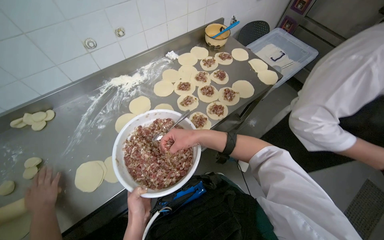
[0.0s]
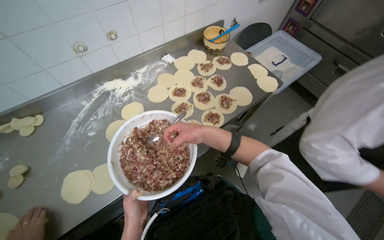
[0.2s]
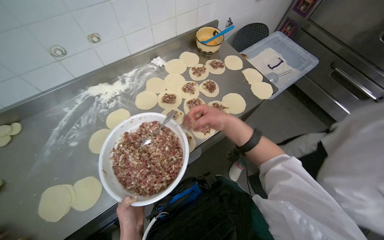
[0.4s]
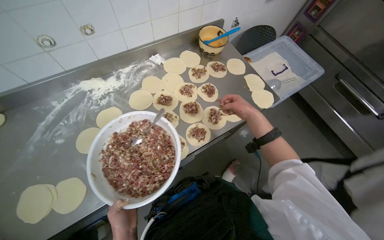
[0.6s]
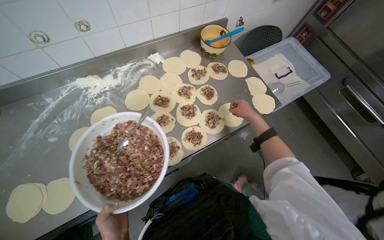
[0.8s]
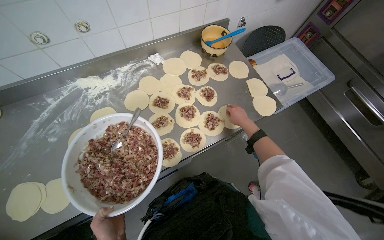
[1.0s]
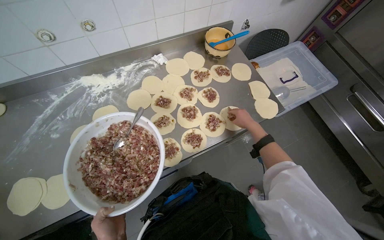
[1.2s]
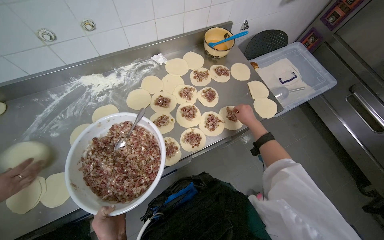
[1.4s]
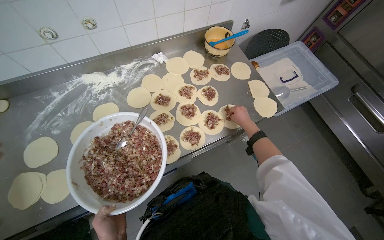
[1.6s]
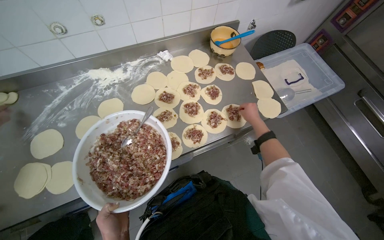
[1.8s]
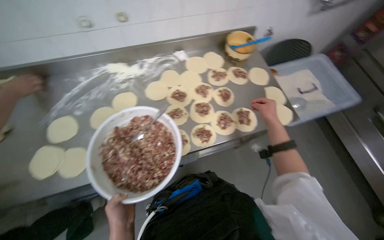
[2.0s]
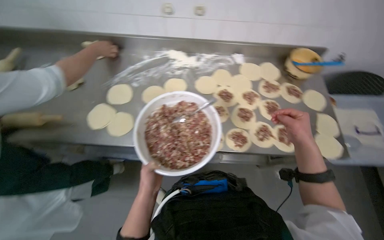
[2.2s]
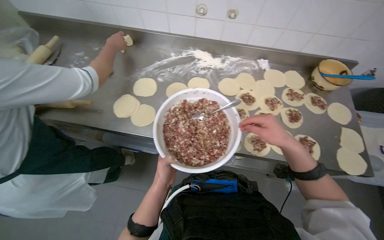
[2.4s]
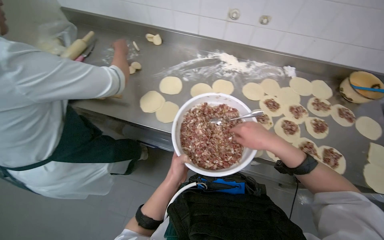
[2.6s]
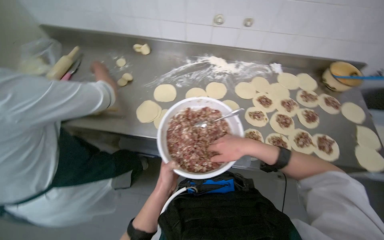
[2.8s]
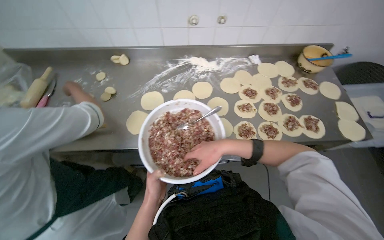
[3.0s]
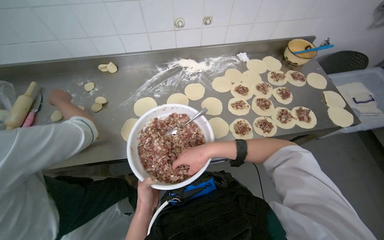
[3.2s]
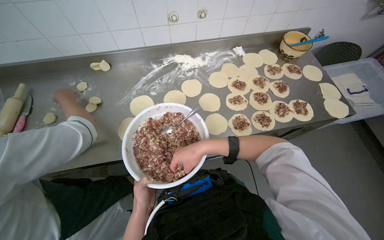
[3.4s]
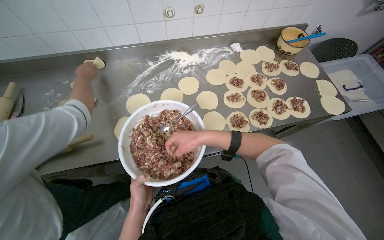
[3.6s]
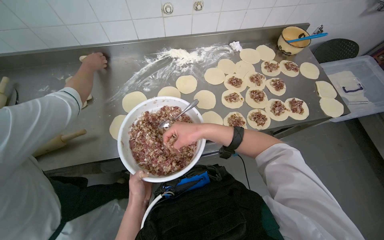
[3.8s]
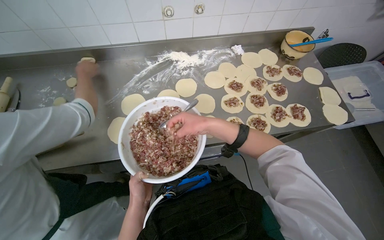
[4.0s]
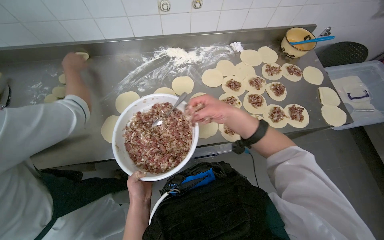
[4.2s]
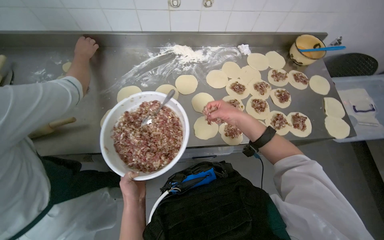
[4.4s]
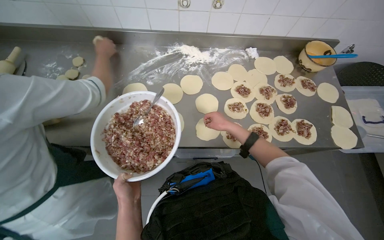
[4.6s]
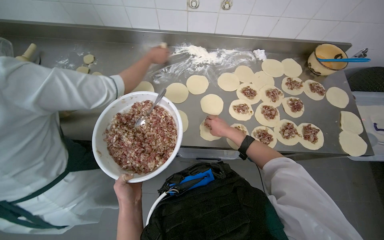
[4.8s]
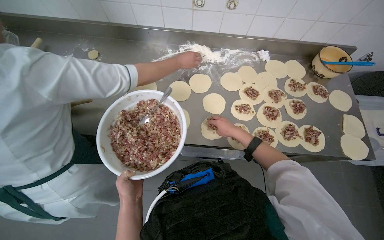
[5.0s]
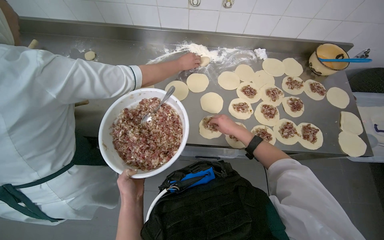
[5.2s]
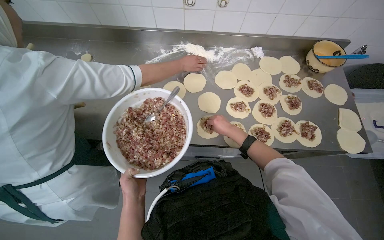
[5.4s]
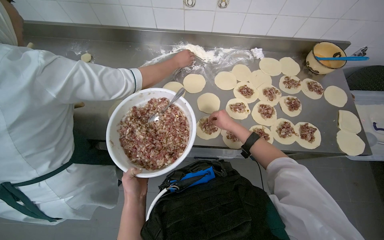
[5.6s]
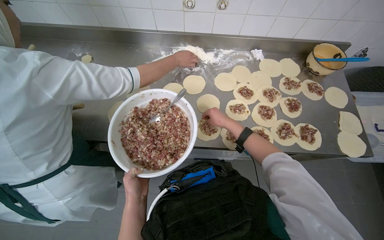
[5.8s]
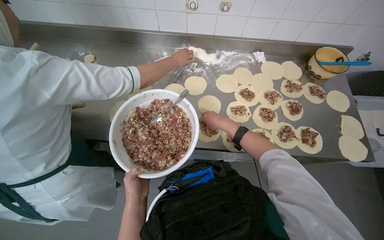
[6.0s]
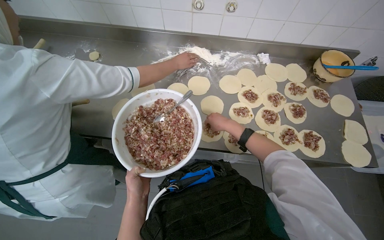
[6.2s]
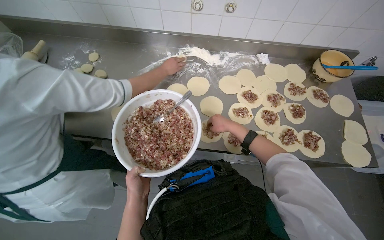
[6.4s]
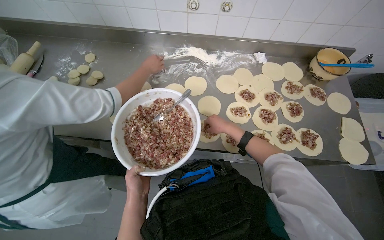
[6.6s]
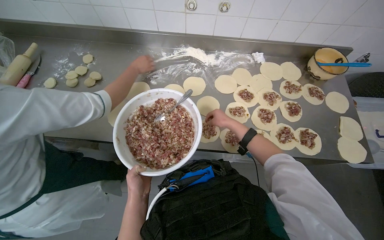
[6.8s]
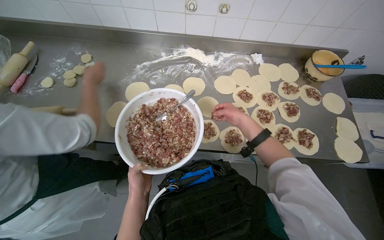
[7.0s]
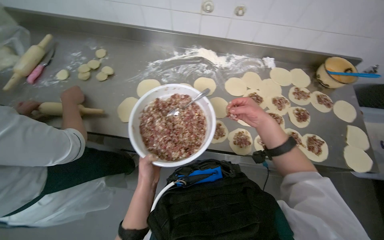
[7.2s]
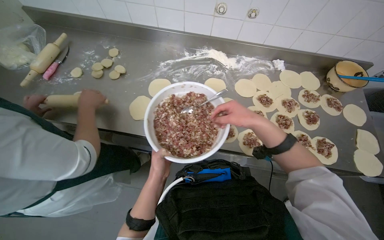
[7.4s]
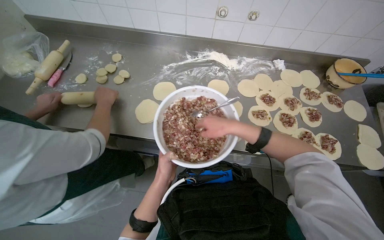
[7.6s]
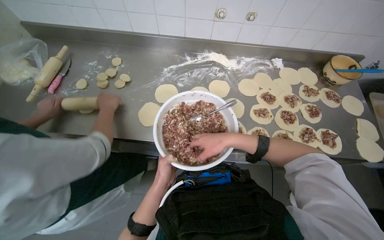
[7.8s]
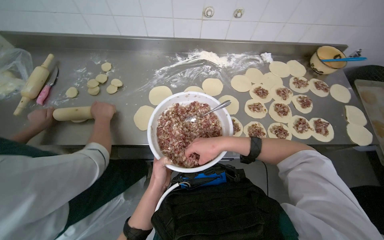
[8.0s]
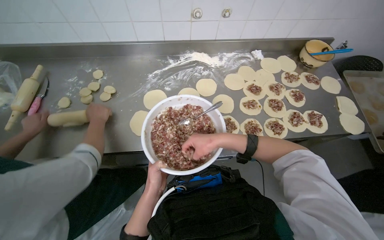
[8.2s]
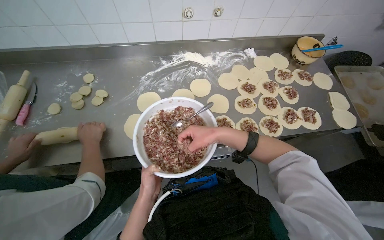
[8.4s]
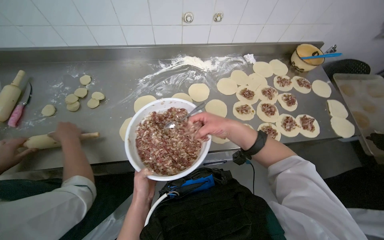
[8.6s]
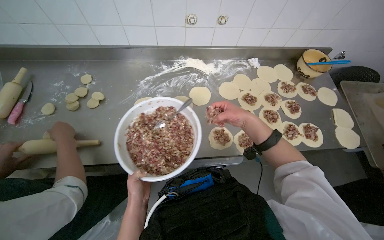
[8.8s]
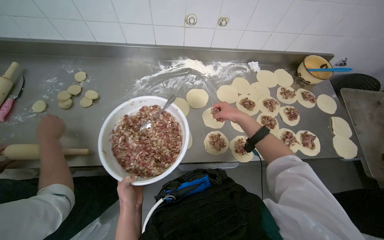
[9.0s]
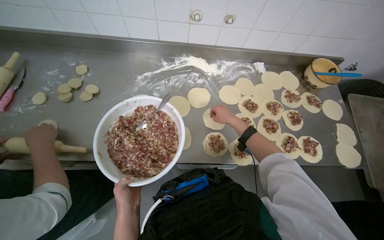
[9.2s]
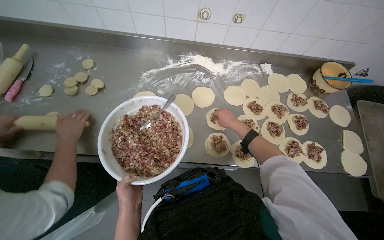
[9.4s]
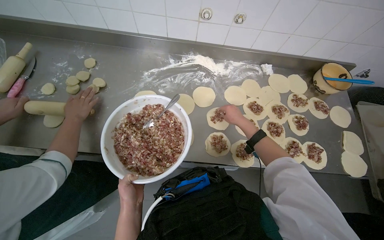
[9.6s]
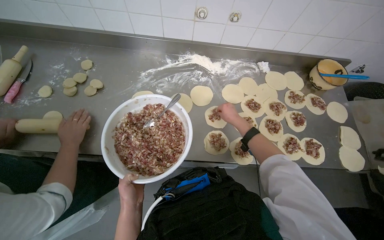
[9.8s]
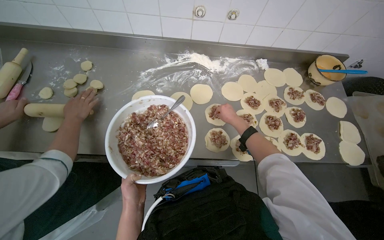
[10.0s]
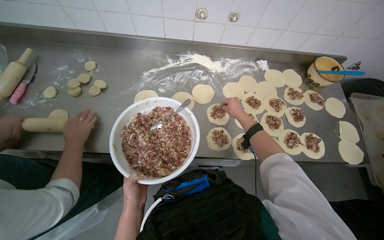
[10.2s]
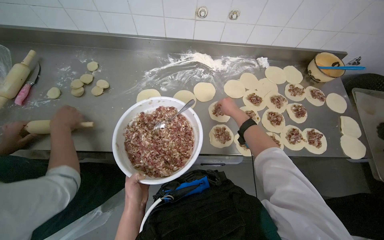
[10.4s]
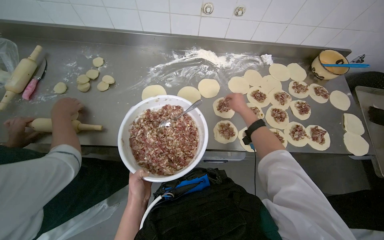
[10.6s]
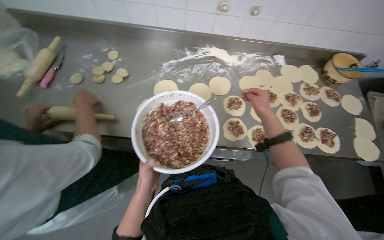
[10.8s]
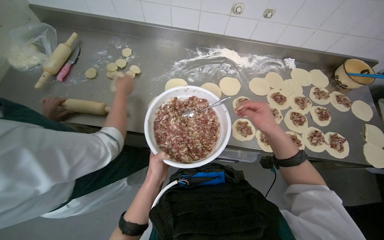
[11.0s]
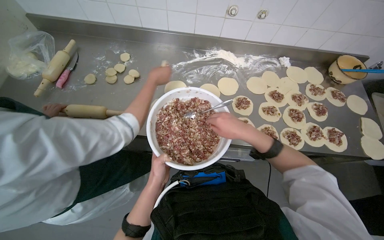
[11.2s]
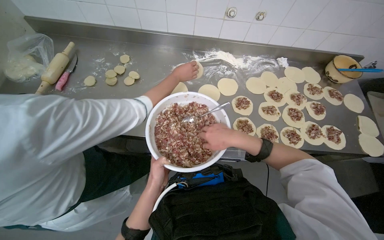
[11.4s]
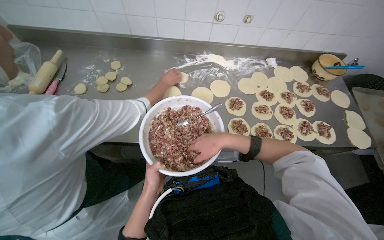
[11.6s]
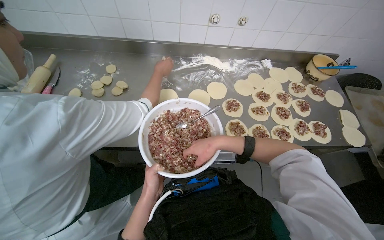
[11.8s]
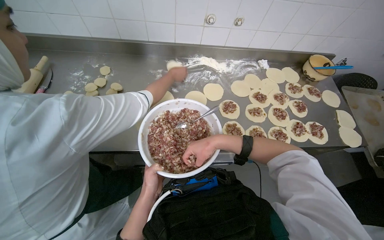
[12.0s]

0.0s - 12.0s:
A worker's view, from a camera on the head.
Job: preparing food.
The whole recording: Placing filling onto dough circles. The worker scoops meat filling from a bowl and places it onto flattened dough circles.
0.0s - 1.6s: The right hand heads to the right and farther from the camera, covering approximately 30 cm.
1.6s - 3.0s: The head rotates roughly 30 degrees to the left.
3.0s - 4.4s: The right hand travels to the right and up the picture by about 20 cm.
4.4s - 6.0s: The right hand heads farther from the camera, covering roughly 10 cm.
6.0s - 7.6s: The right hand moves nearer to the camera, about 15 cm.
7.6s - 9.0s: The right hand travels farther from the camera and to the right by about 20 cm.
10.4s - 12.0s: The right hand moves to the left, nearer to the camera and down the picture, some 25 cm.

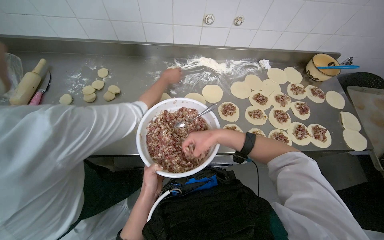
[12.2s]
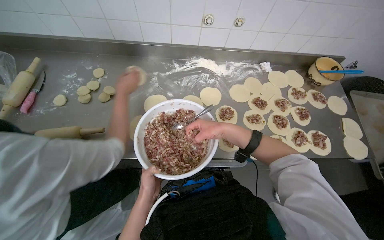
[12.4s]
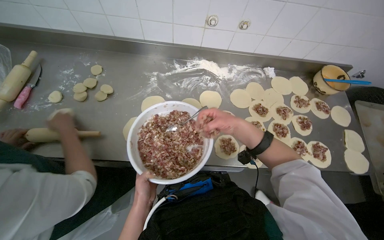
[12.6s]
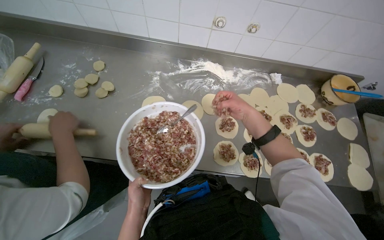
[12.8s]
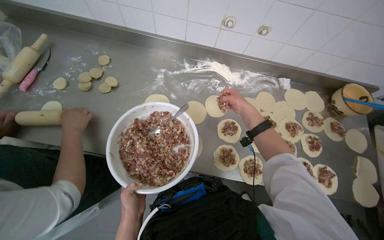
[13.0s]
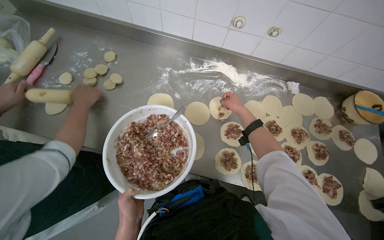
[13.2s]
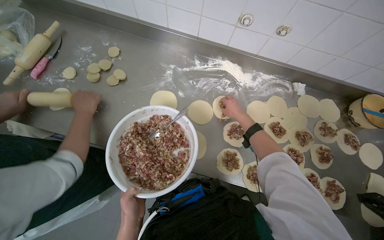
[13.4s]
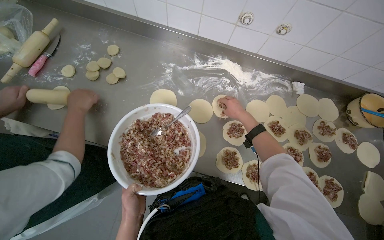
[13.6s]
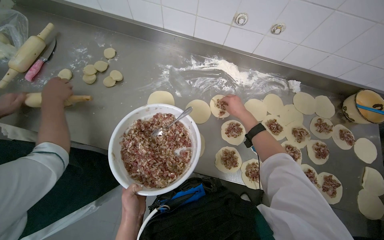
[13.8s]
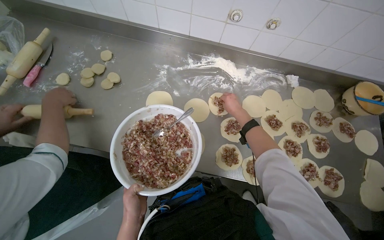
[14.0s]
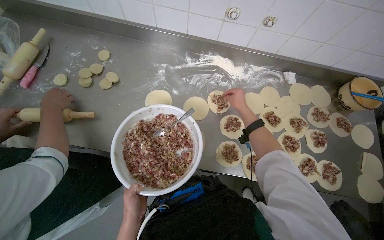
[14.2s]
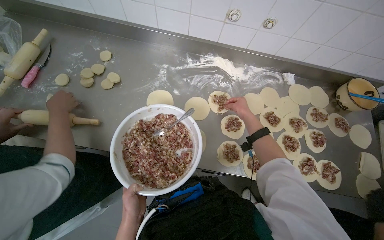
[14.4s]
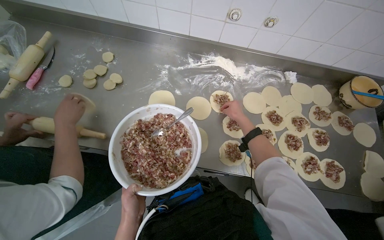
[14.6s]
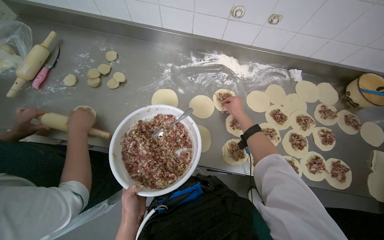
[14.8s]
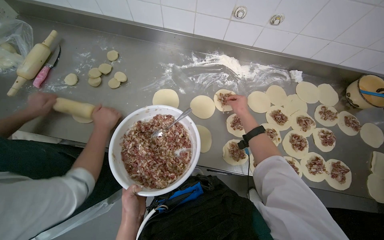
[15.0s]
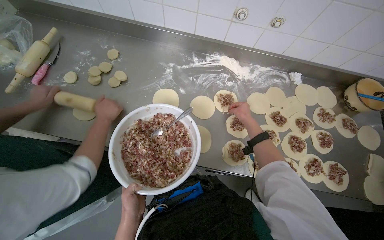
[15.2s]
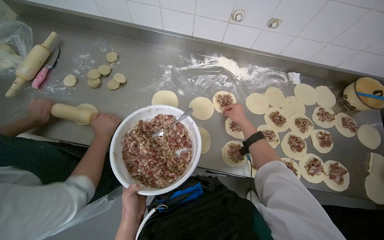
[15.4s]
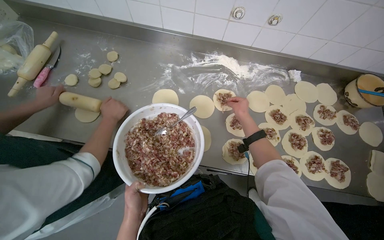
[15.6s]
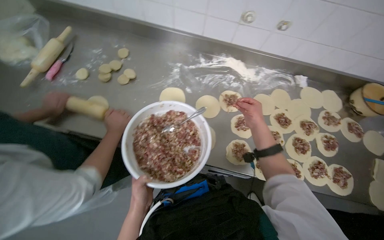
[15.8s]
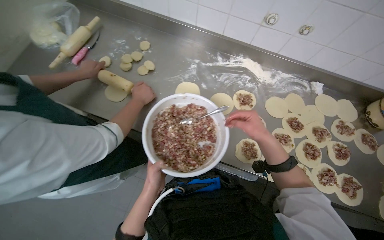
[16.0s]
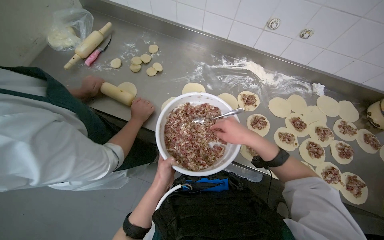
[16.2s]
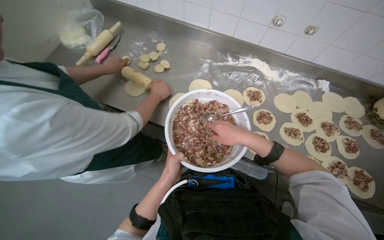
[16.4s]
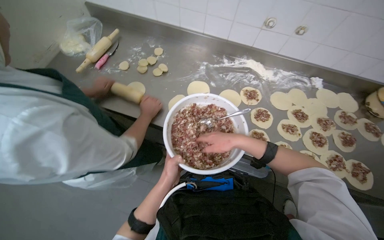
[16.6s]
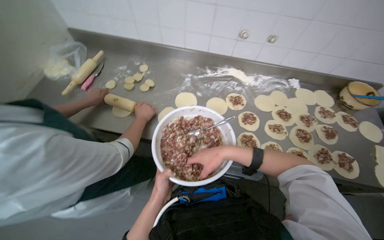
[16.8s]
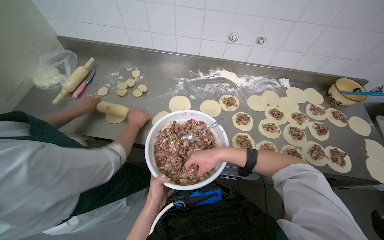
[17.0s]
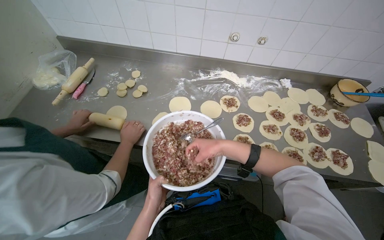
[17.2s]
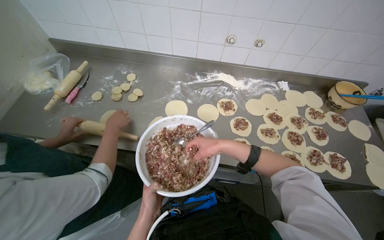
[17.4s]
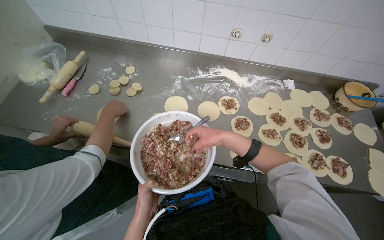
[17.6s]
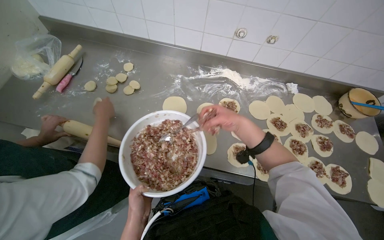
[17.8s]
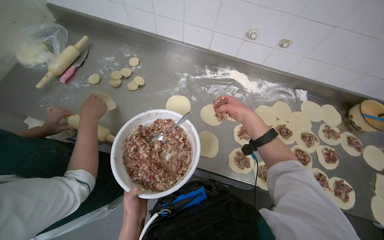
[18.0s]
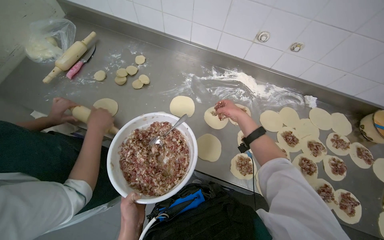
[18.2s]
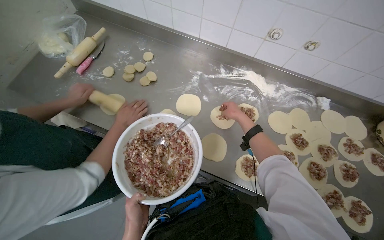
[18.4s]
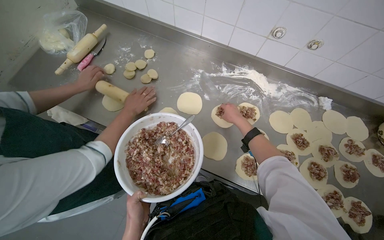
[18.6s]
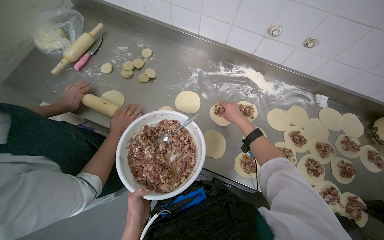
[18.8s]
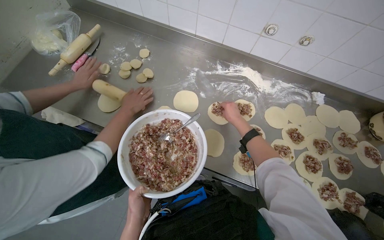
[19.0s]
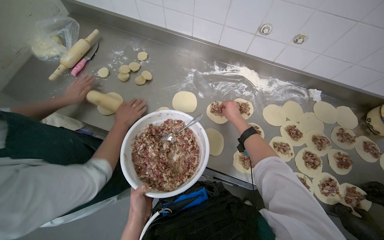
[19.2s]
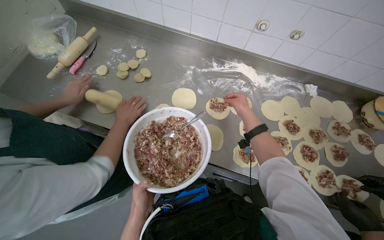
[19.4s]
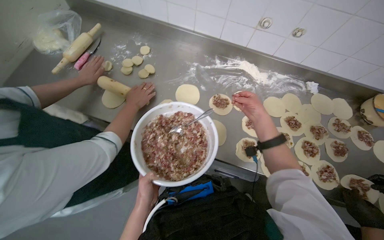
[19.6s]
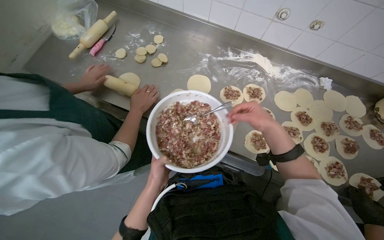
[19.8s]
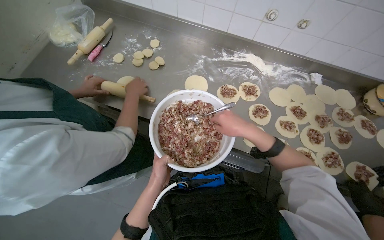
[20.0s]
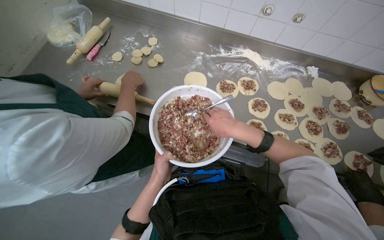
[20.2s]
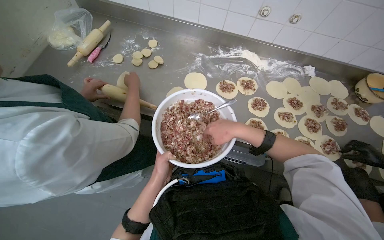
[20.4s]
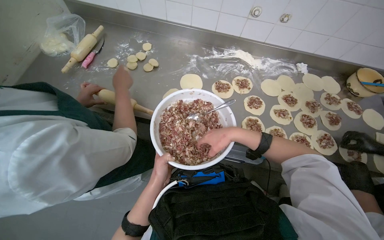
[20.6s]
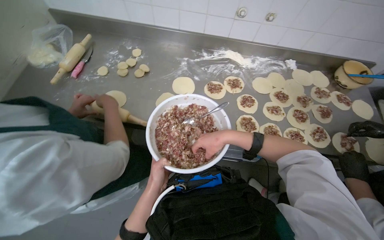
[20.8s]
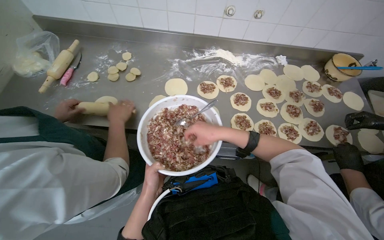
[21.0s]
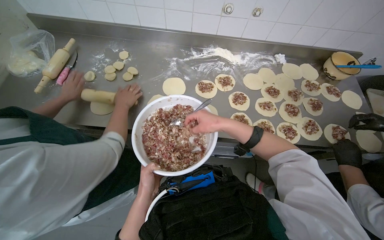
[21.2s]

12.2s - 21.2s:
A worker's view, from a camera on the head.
Job: preparing food.
The whole recording: Placing filling onto dough circles. The worker scoops meat filling from a bowl and places it onto flattened dough circles.
12.2s - 13.8s: The right hand heads up the picture and to the right, covering about 25 cm.
13.8s - 15.2s: The hands work in one place, with small movements.
15.2s - 16.6s: The right hand moves nearer to the camera, to the left and down the picture, some 35 cm.
16.6s - 18.2s: The right hand shifts about 25 cm up the picture and farther from the camera.
18.2s - 19.8s: The right hand moves nearer to the camera, about 10 cm.
19.8s - 21.2s: The right hand goes roughly 10 cm to the left.
